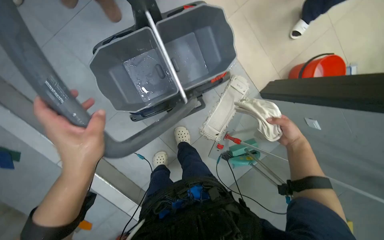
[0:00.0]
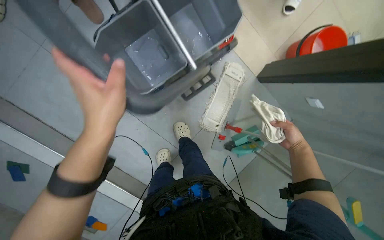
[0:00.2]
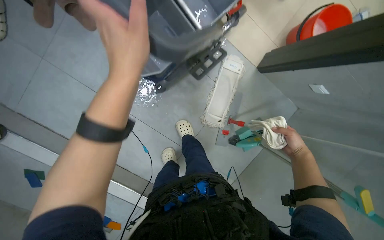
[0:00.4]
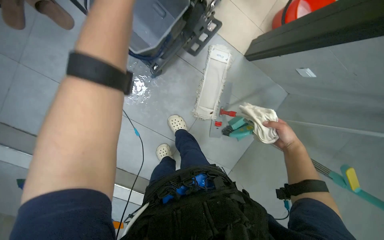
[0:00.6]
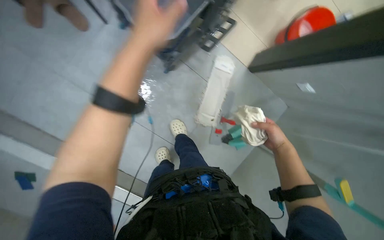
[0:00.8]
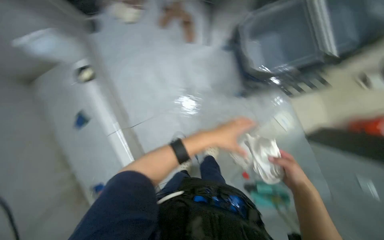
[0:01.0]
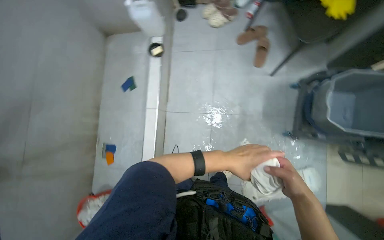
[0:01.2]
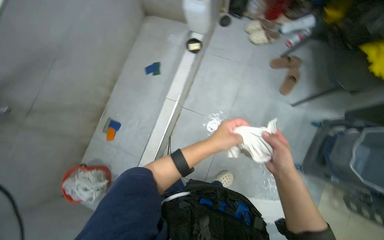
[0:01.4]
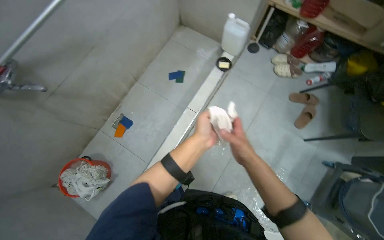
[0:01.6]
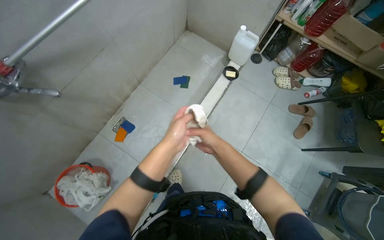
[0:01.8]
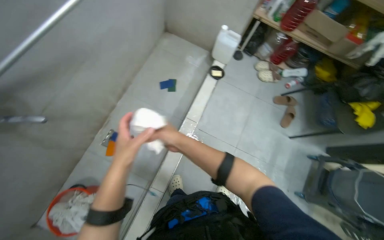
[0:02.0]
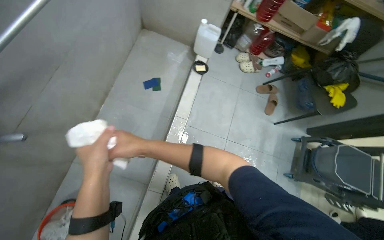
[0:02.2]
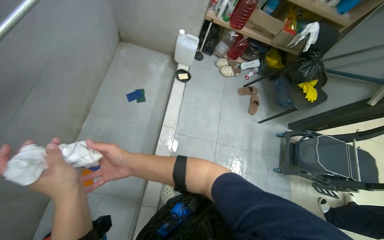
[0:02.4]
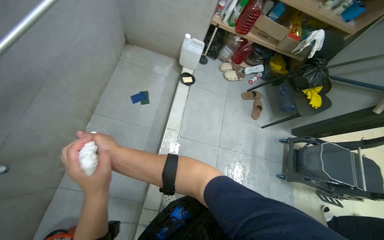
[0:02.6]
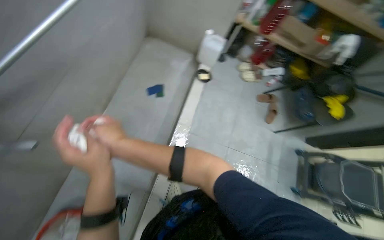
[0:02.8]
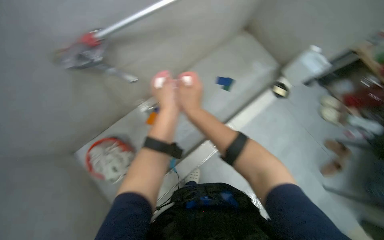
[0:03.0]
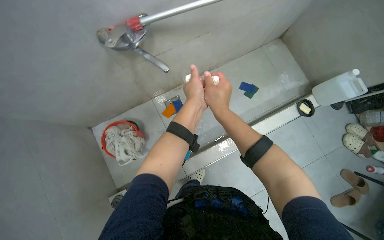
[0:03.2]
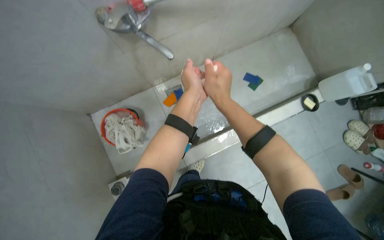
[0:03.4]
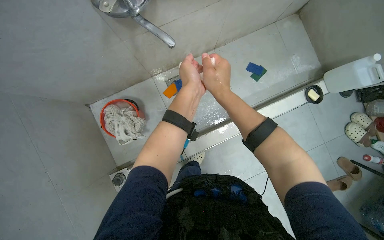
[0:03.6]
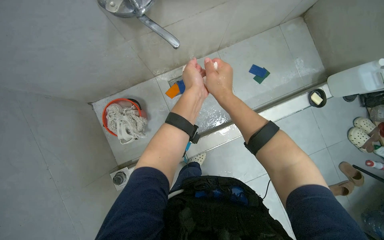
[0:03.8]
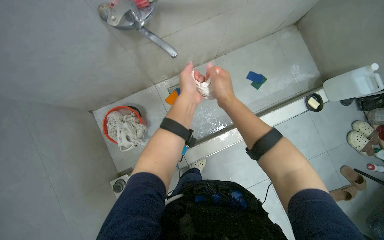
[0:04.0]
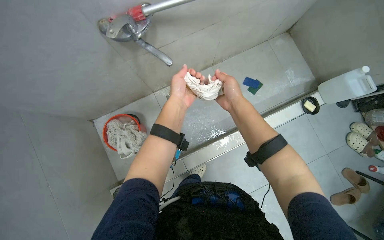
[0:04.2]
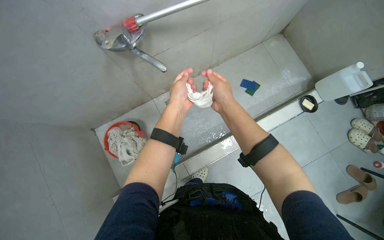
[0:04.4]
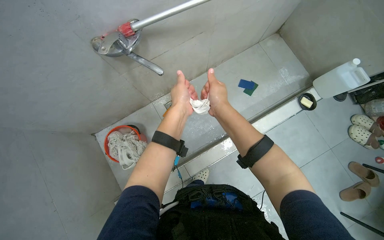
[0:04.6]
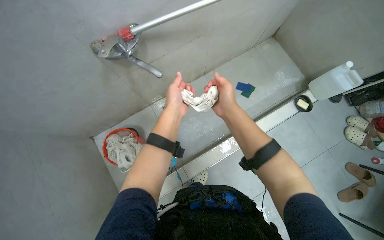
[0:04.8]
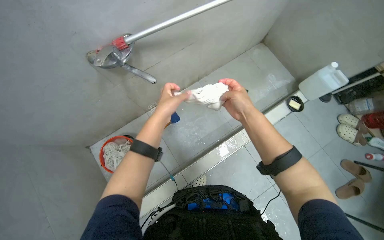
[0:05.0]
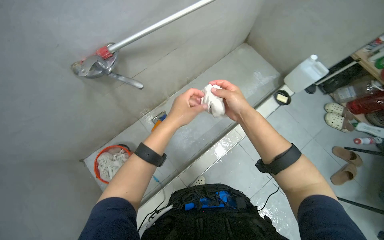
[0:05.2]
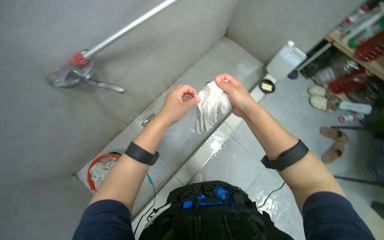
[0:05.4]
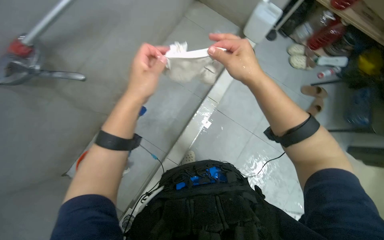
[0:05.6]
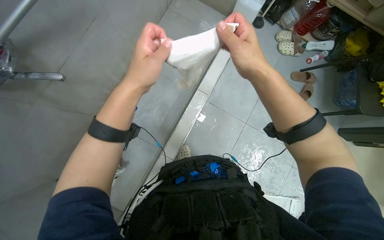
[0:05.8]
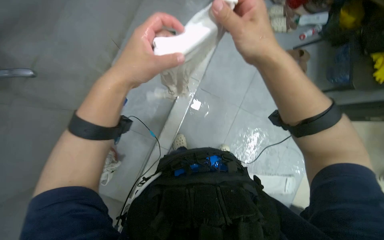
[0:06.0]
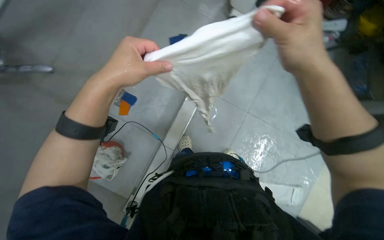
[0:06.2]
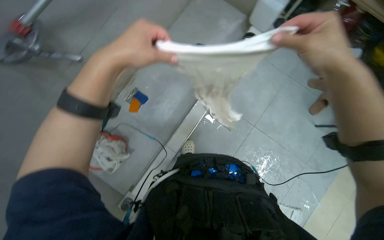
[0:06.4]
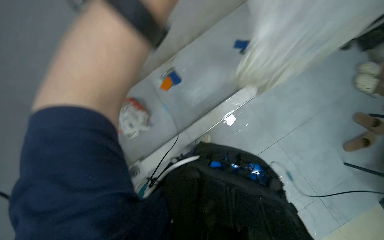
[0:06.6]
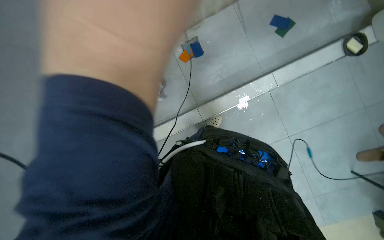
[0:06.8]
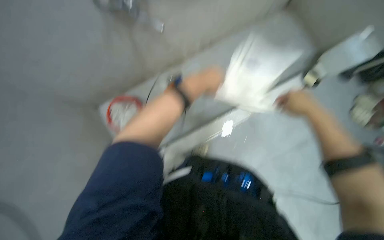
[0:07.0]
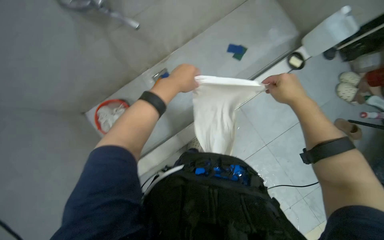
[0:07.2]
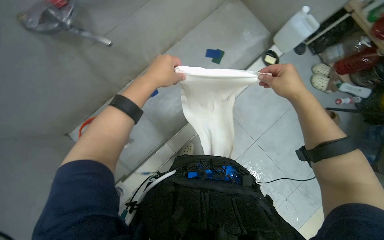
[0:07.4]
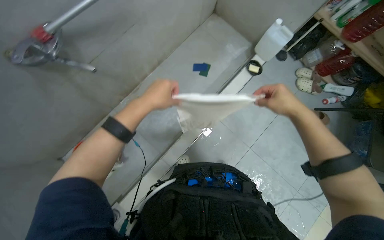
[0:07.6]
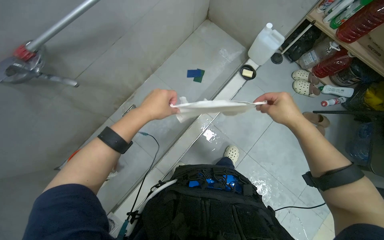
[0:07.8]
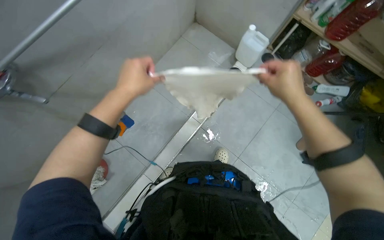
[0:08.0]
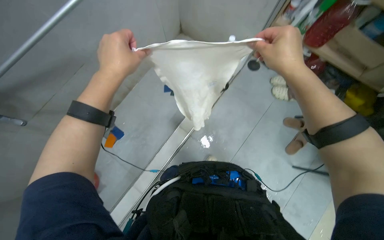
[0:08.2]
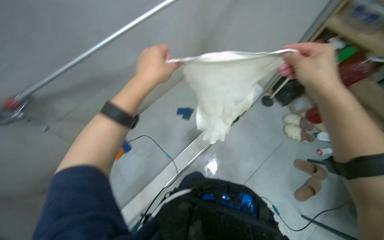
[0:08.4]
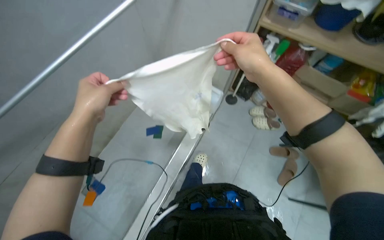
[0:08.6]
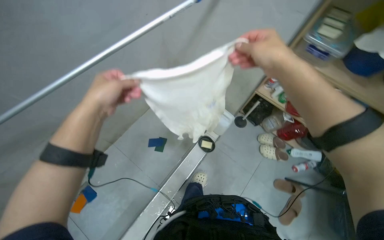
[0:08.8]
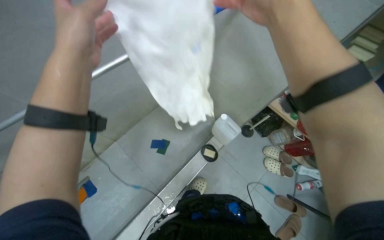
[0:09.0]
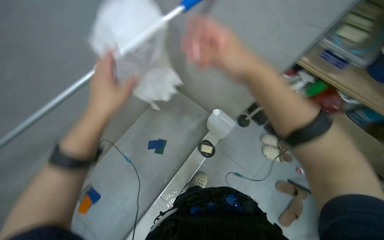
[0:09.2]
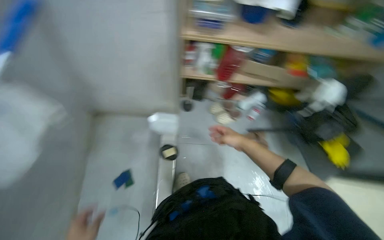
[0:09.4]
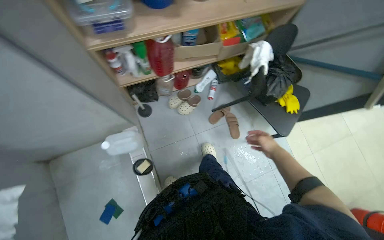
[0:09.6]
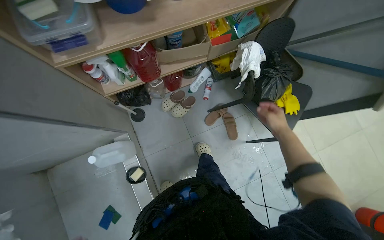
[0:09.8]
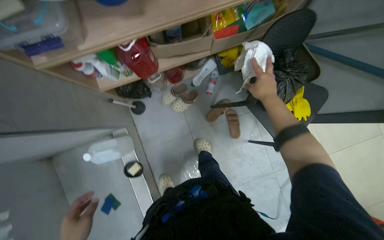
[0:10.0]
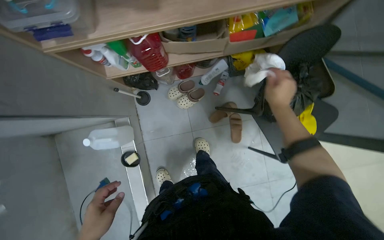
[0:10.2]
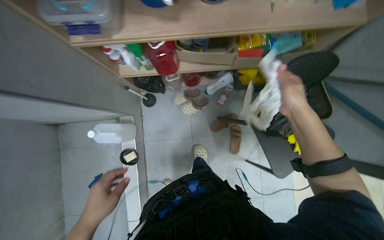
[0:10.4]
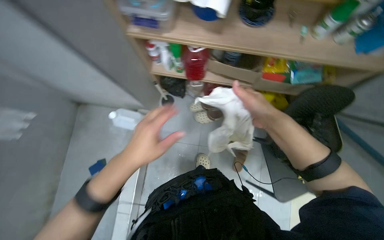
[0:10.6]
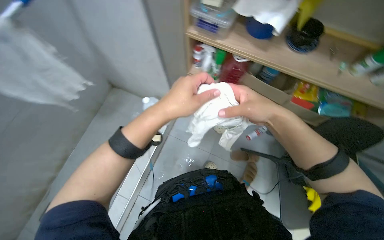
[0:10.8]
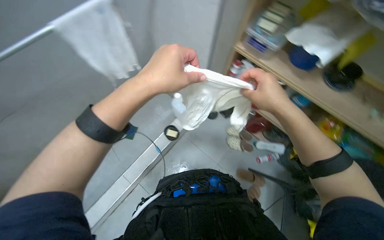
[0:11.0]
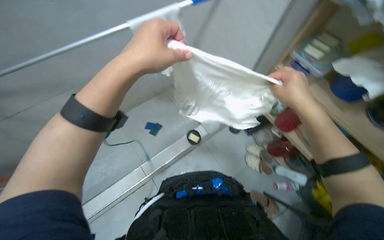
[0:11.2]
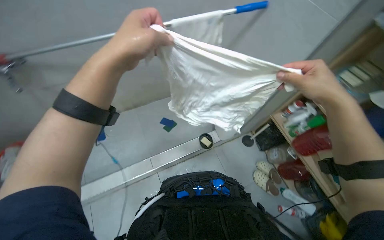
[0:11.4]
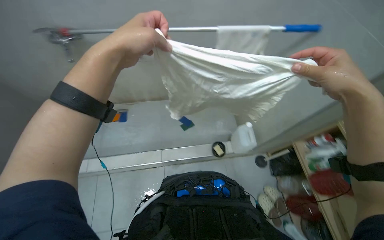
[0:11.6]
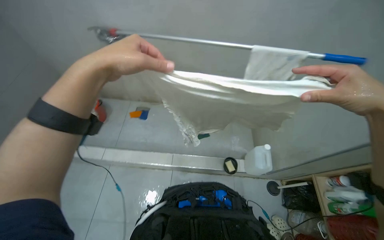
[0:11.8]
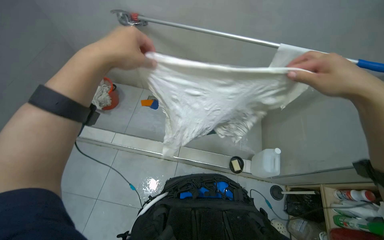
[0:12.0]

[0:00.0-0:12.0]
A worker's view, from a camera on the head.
Job: preparing cleaning supplies.
The whole recording: Preparing the mop. The worker rinses a white cloth and attaches it to a mop handle.
0:00.0 to 0:01.6: The head travels some 40 cm. The wearer looks approximately 65 degrees further to the left. The camera pitches upward, by approximately 15 degrees.
0:01.6 to 0:03.0: The wearer moves roughly 40 cm.
0:04.4 to 0:06.0: The wearer looks some 40 degrees further to the right.
0:09.0 to 0:10.4: The wearer moves about 50 cm. The head turns to the right by about 50 degrees. The camera pitches downward, by some 15 degrees.
0:10.4 to 0:12.0: The camera travels approximately 50 cm. The head turns to the left by approximately 105 degrees. The camera pitches upward, by approximately 30 degrees.

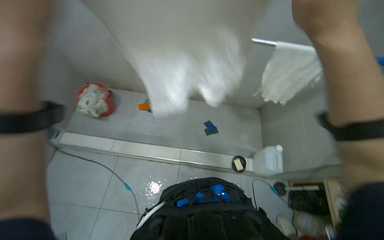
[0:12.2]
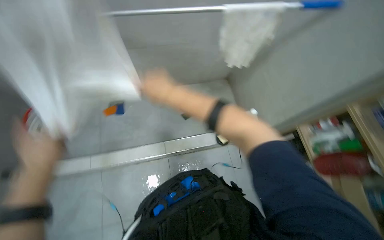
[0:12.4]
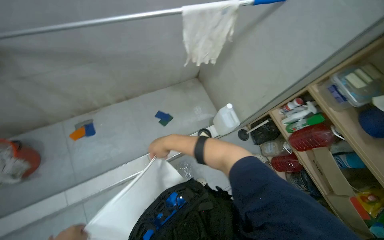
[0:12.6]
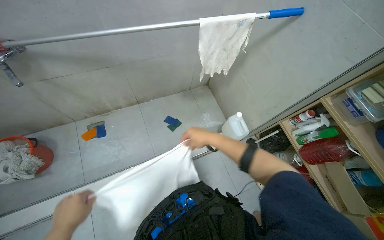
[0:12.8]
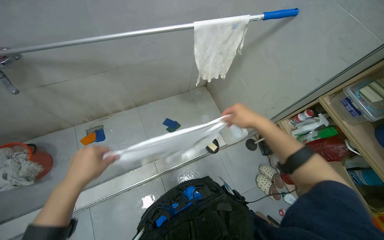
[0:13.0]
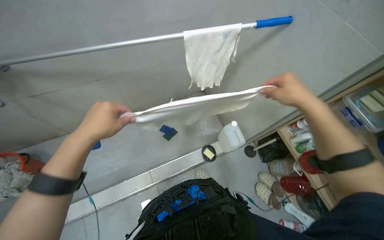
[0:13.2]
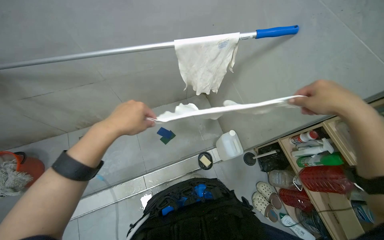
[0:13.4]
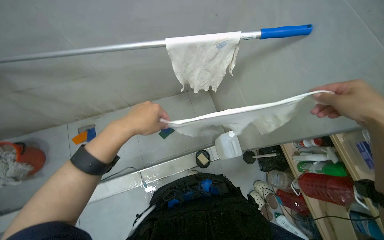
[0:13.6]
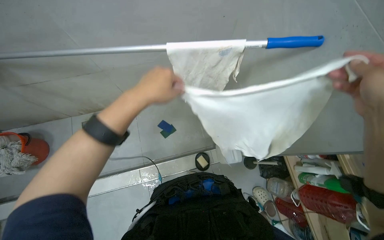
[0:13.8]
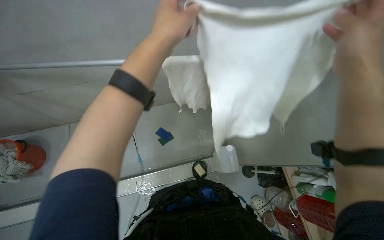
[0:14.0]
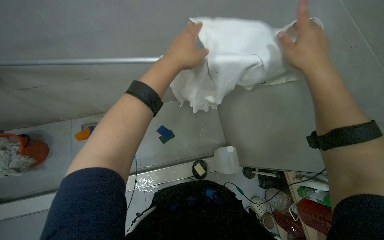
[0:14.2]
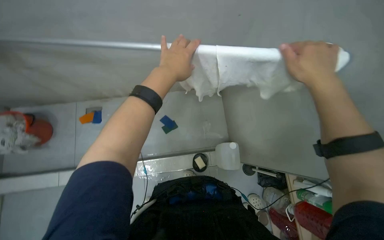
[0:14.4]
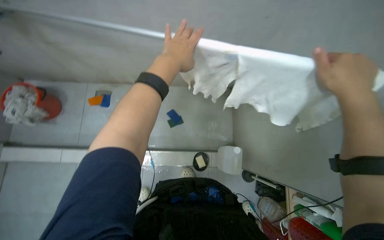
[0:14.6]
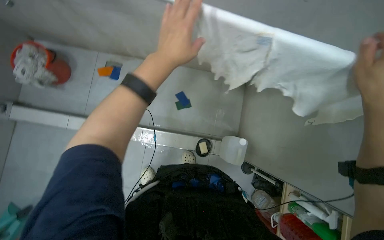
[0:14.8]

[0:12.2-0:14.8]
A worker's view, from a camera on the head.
Job: preparing cleaning supplies.
The whole recording: Preparing the mop. The worker rinses a white cloth and attaches it to a mop handle.
0:12.2 to 0:13.4: The head rotates roughly 30 degrees to the right.
0:13.4 to 0:14.8: The view tips downward by about 15 degrees. The scene turns some 30 degrees clockwise in the picture.

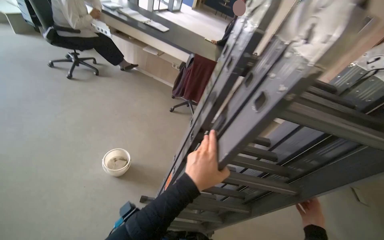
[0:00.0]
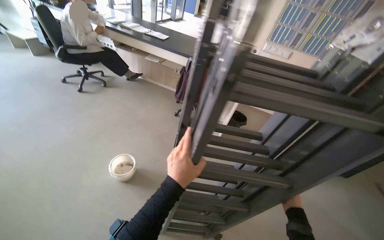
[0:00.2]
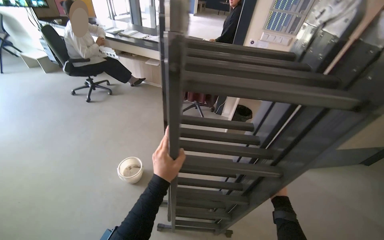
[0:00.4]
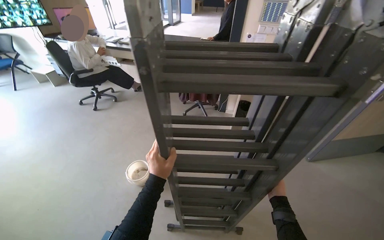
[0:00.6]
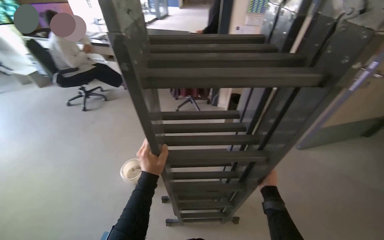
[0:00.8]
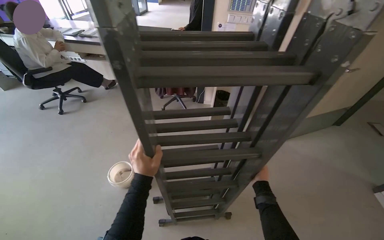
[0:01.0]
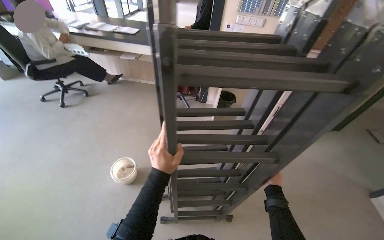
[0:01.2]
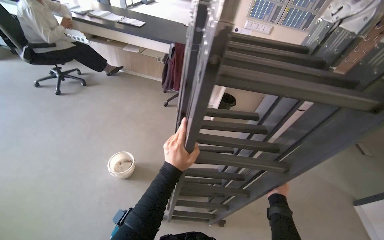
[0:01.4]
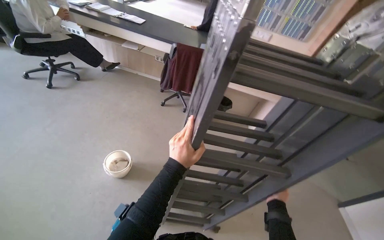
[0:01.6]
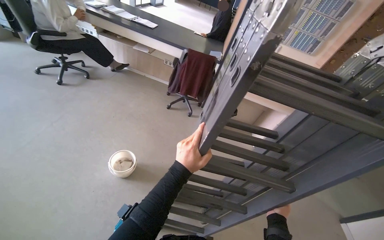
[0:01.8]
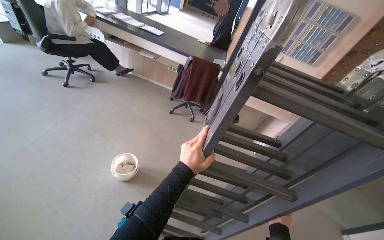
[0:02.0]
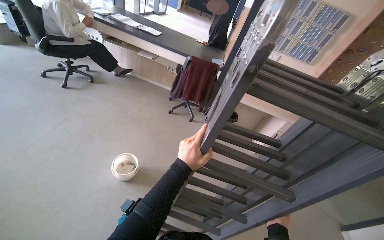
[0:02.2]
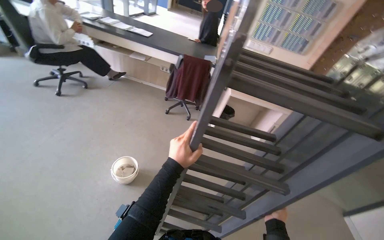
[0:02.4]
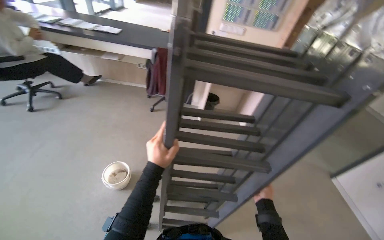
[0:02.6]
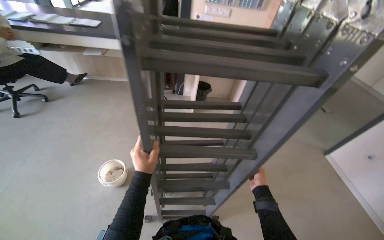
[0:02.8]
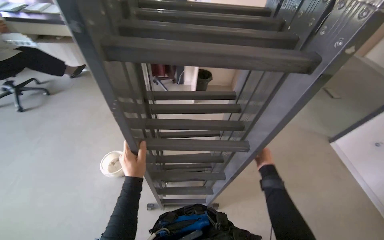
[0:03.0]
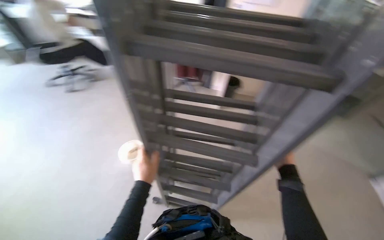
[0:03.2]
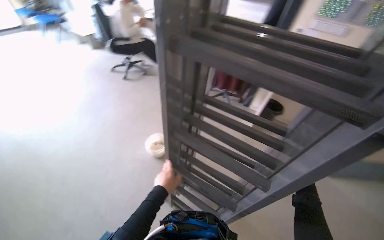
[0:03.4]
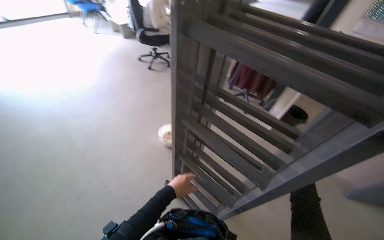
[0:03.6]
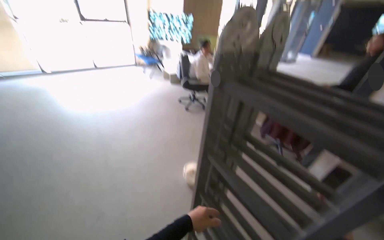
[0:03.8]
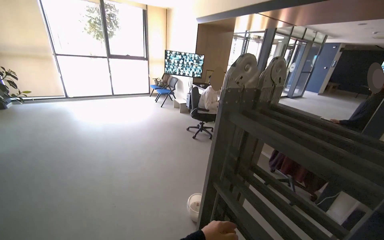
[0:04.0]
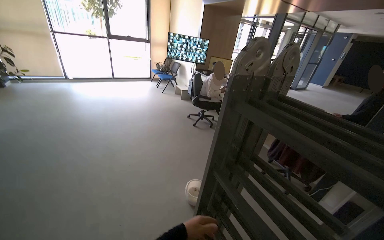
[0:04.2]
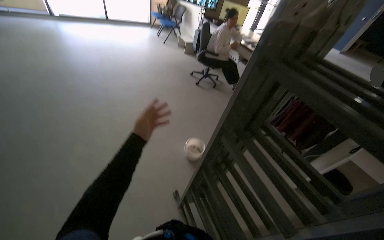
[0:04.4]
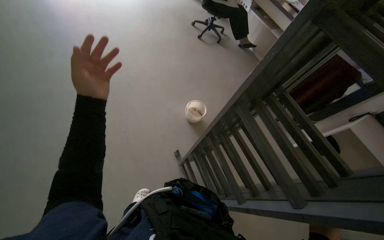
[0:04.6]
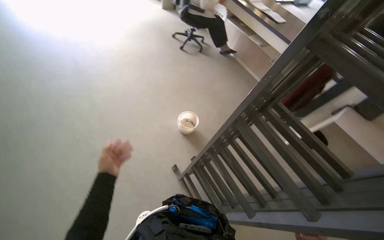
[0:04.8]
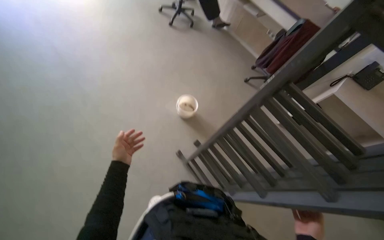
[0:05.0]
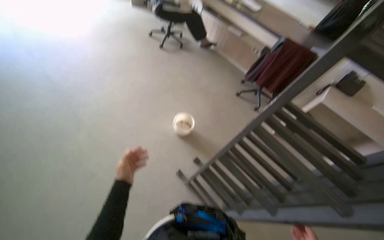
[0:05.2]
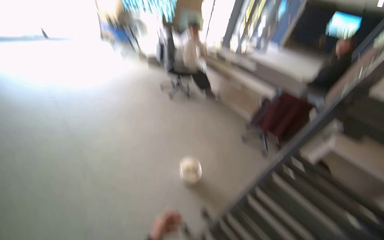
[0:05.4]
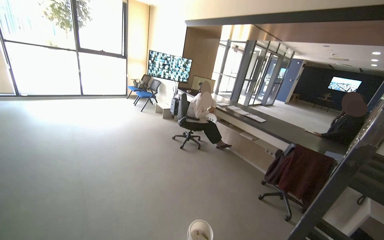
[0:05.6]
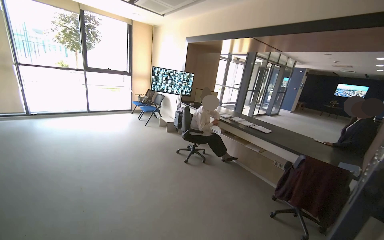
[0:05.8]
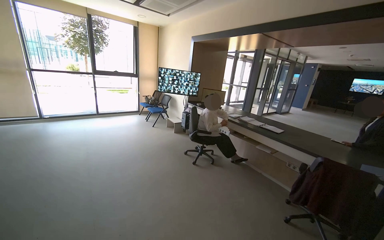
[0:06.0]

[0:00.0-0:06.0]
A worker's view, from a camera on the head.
Job: organizing items.
The whole recording: Setting up a ladder. The worker positions and unfolds a ladder on the floor.
0:00.0 to 0:01.6: The right hand heads to the left, covering some 15 cm; the left hand goes roughly 10 cm farther from the camera.
0:03.0 to 0:04.4: The wearer looks approximately 70 degrees further to the left.
0:04.4 to 0:06.0: The camera pitches upward, by some 25 degrees.
